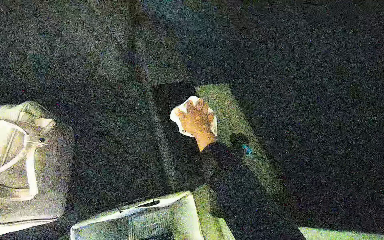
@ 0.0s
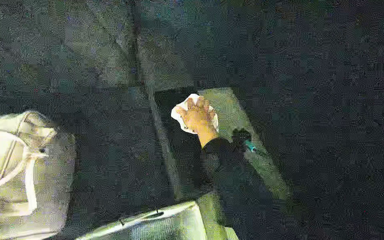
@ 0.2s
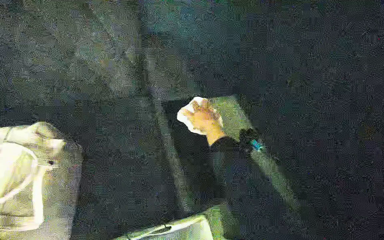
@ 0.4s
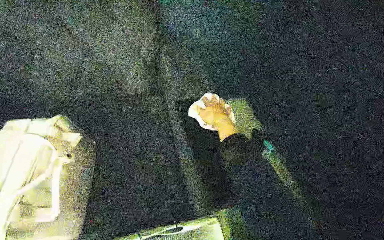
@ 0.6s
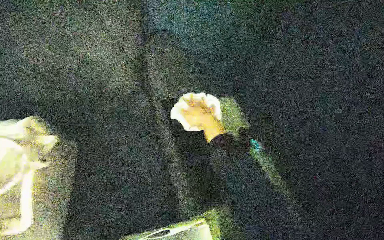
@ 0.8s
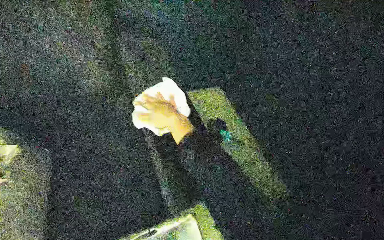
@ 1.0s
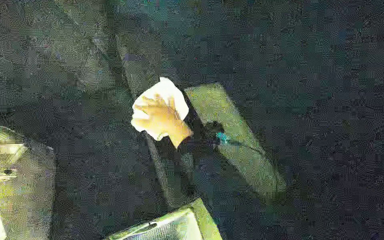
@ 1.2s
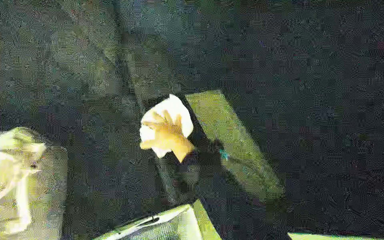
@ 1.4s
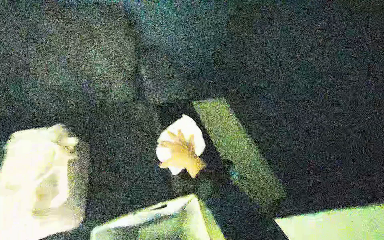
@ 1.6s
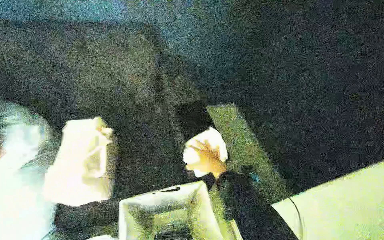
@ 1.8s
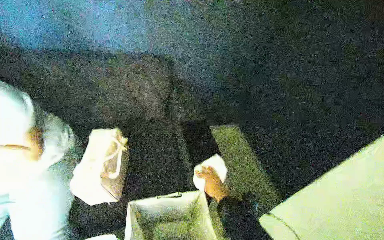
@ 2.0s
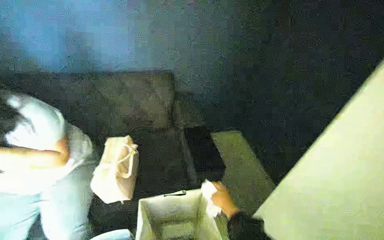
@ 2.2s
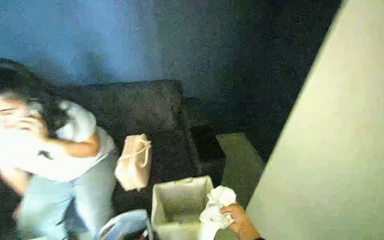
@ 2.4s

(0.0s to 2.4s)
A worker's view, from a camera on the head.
Job: wiping surfaces.
The whole recording: Wiping various surfaces. The worker wipes various surfaces in the room with a white cloth.
0.0s - 1.2s: The right hand travels to the left by approximately 10 cm.
1.2s - 2.4s: The wearer moves some 50 cm. The camera is aimed roughly 20 degrees further to the left. The view tips upward by about 15 degrees.

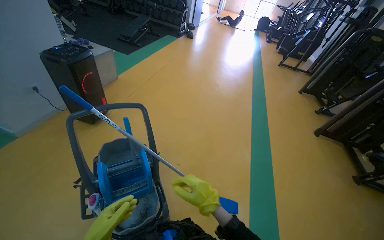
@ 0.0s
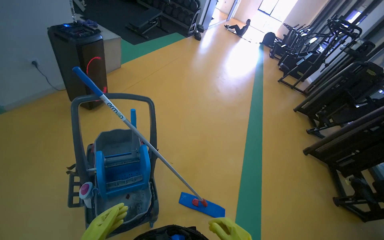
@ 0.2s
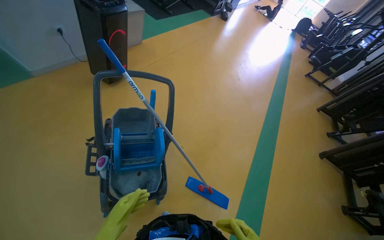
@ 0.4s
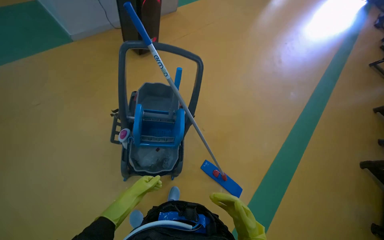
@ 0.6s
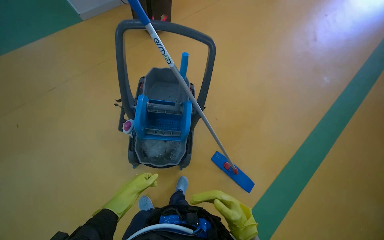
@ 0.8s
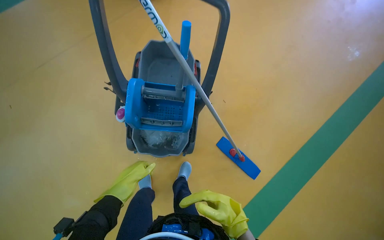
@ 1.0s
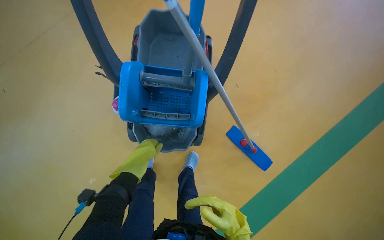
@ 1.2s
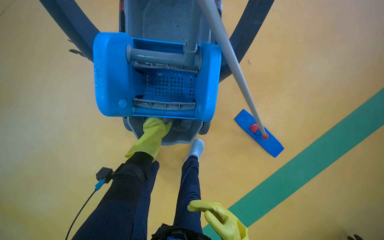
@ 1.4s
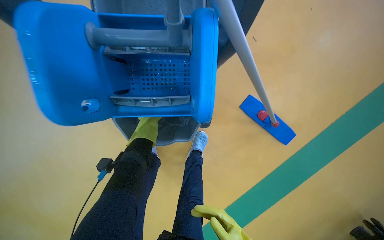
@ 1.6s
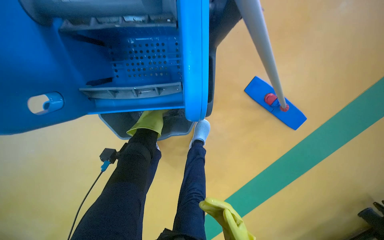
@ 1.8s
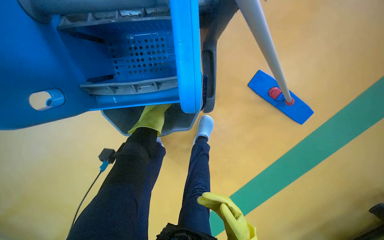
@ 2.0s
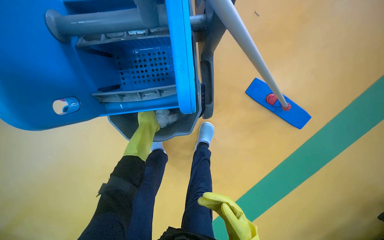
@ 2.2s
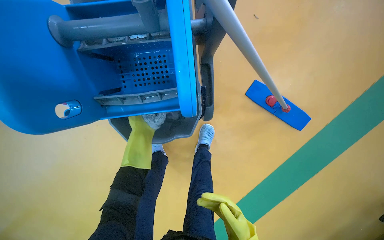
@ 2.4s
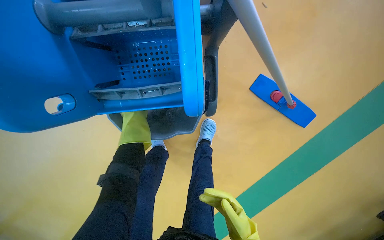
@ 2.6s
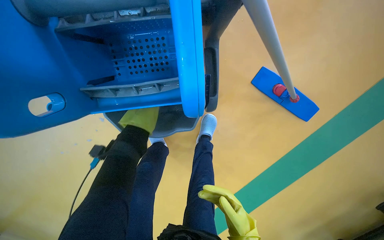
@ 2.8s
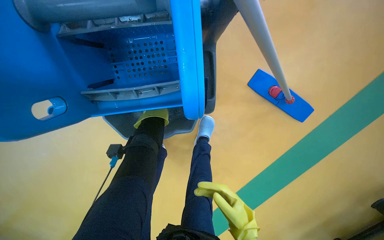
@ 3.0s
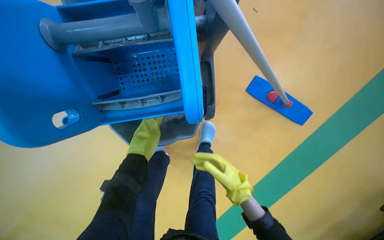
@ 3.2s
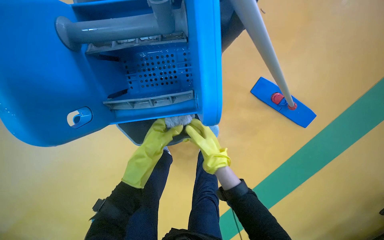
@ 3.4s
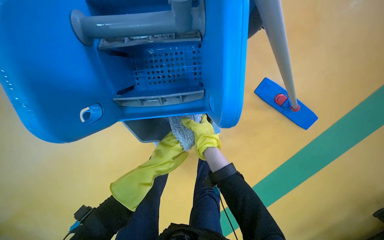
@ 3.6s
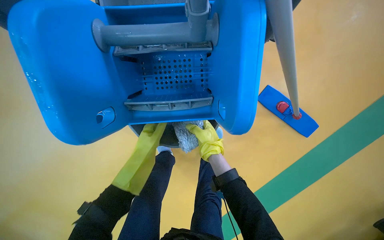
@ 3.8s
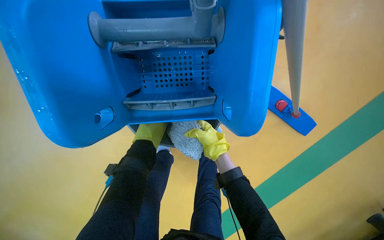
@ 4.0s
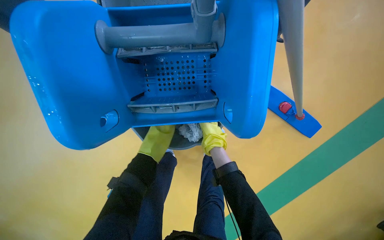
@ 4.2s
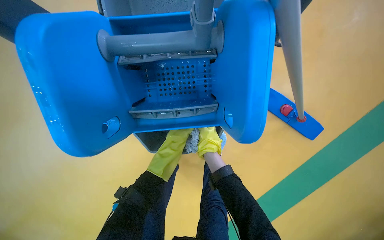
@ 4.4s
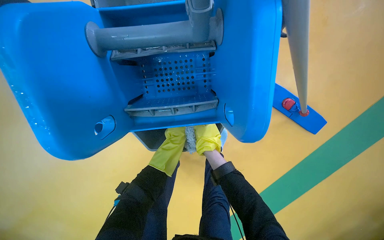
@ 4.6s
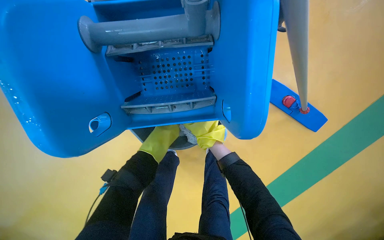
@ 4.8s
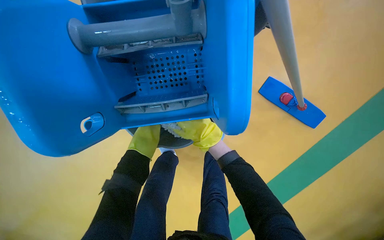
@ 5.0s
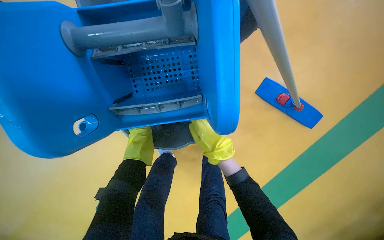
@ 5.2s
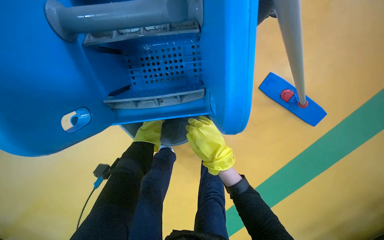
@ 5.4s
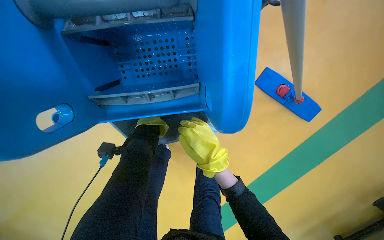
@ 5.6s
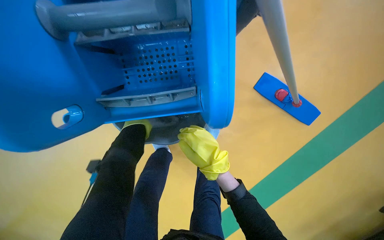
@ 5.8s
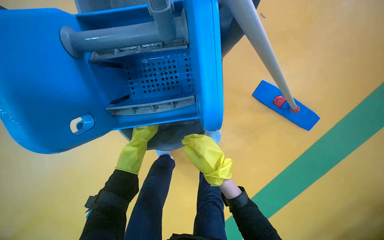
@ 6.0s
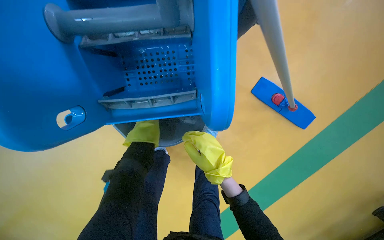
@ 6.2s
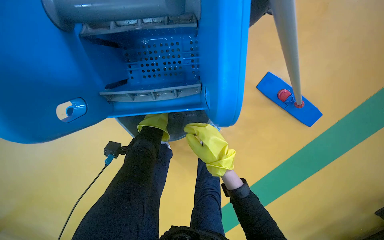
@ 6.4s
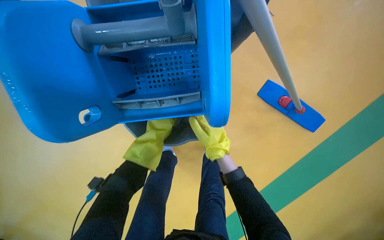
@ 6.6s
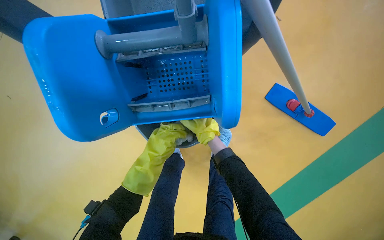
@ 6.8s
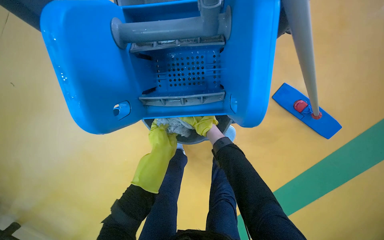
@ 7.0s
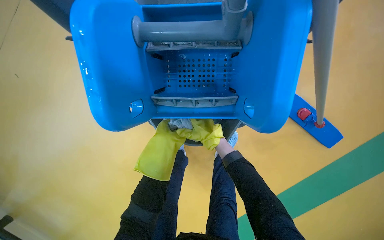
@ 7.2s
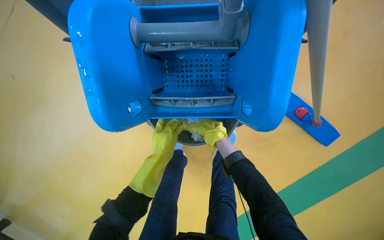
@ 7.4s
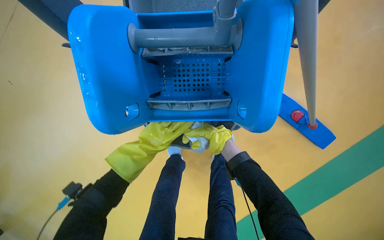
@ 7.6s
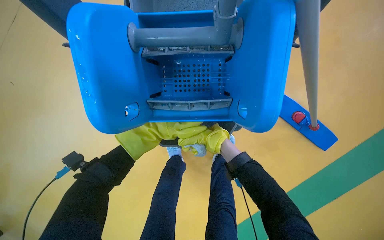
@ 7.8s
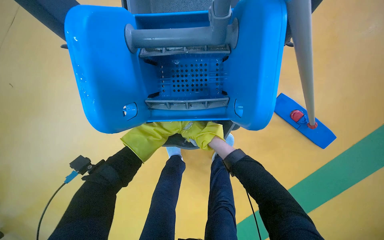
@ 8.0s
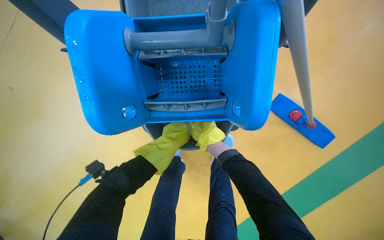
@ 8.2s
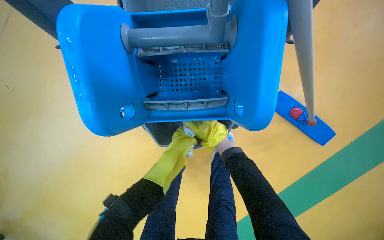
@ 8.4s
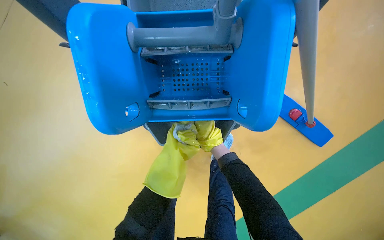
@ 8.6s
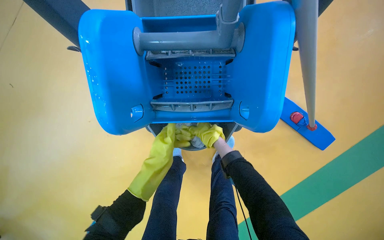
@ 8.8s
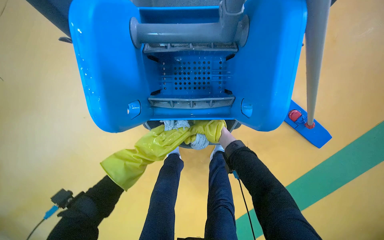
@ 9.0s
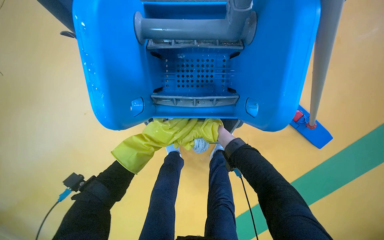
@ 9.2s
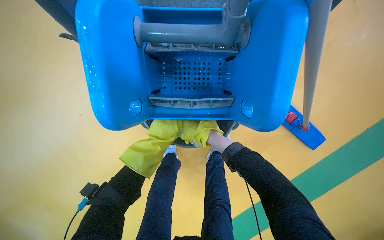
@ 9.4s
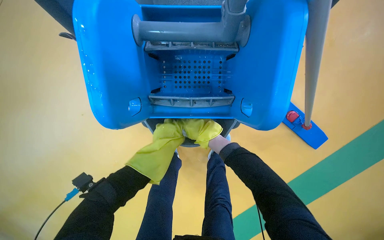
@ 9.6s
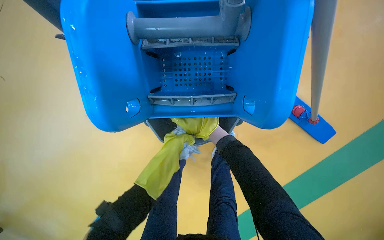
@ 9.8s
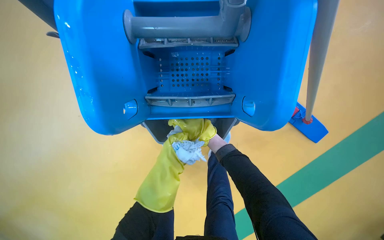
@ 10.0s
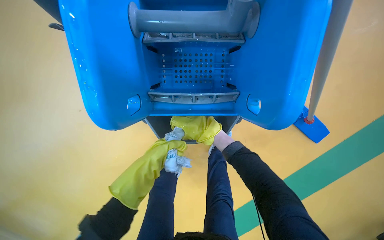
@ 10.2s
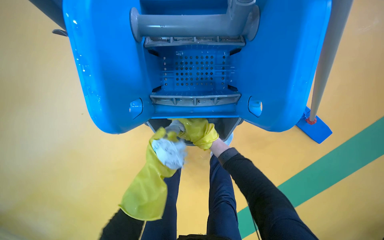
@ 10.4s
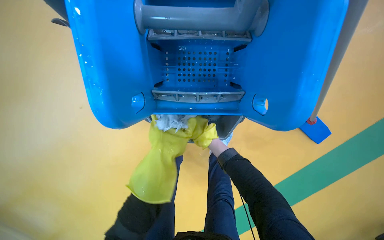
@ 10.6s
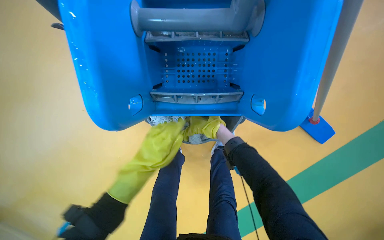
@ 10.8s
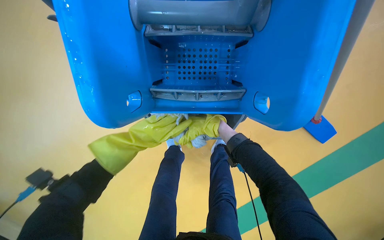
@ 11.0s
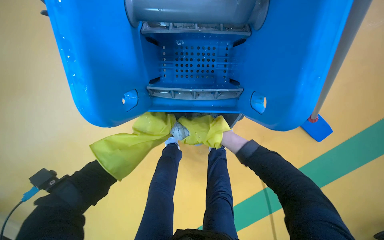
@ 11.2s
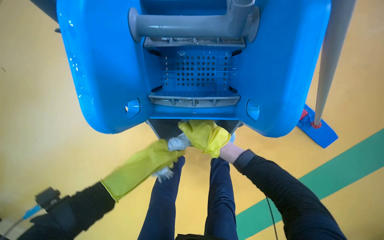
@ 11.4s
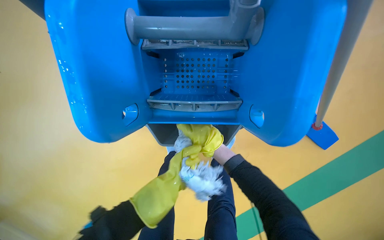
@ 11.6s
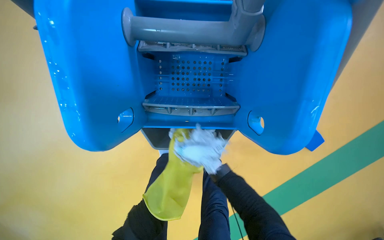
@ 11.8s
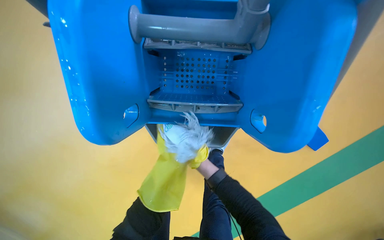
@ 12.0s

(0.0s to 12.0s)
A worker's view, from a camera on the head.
Job: preparing cleaning supplies.
The whole recording: Wringing mop head. The worker wrings the mop head using the bucket's wringer.
0.0s - 1.6s: The camera is carried roughly 70 cm. The head turns to the left by approximately 35 degrees. The camera pitches downward, by some 50 degrees.
1.6s - 3.0s: The left hand goes farther from the camera and returns, approximately 10 cm each way.
3.0s - 4.4s: The right hand moves farther from the camera, up the picture and to the left, approximately 30 cm.
4.4s - 6.0s: The right hand heads nearer to the camera, covering approximately 15 cm.
6.0s - 7.6s: The right hand heads farther from the camera, covering approximately 25 cm; the left hand heads nearer to the camera, covering some 15 cm.
7.6s - 9.0s: The right hand moves approximately 10 cm farther from the camera and comes back.
9.0s - 10.4s: The right hand swings nearer and farther, approximately 25 cm each way, with 2 reversals, while the left hand moves nearer and farther over some 15 cm, changing direction 2 times.
10.4s - 12.0s: The right hand goes nearer to the camera and returns, approximately 25 cm each way.

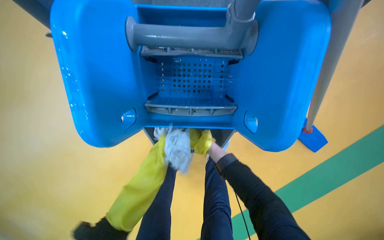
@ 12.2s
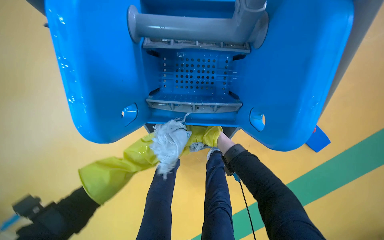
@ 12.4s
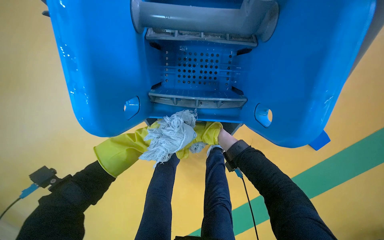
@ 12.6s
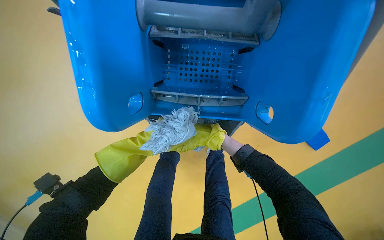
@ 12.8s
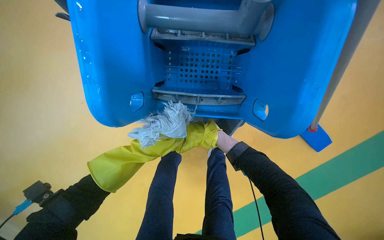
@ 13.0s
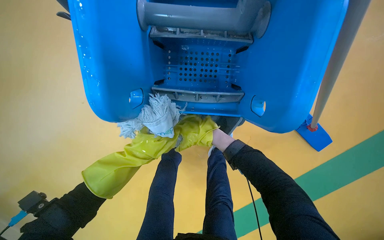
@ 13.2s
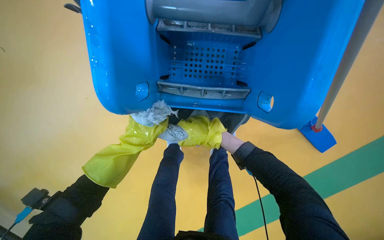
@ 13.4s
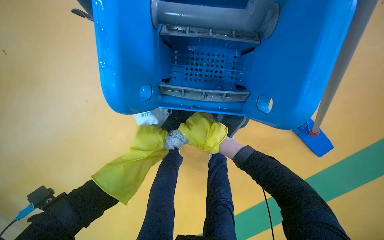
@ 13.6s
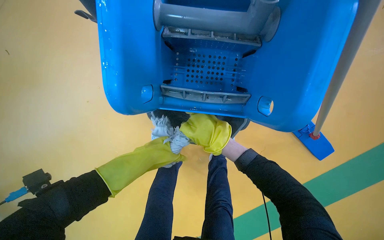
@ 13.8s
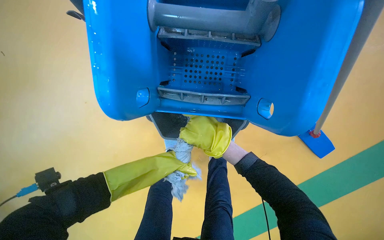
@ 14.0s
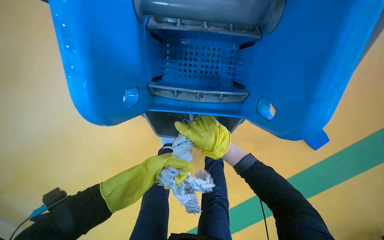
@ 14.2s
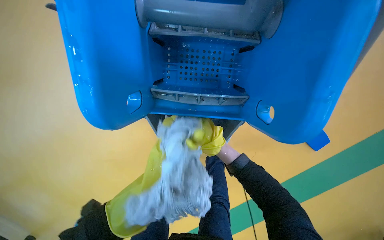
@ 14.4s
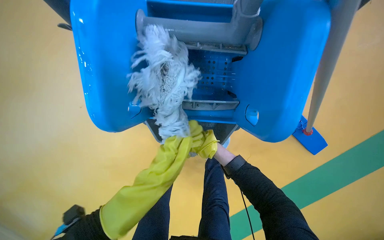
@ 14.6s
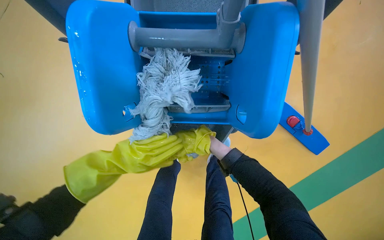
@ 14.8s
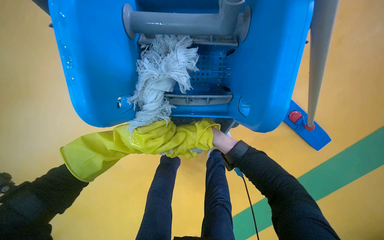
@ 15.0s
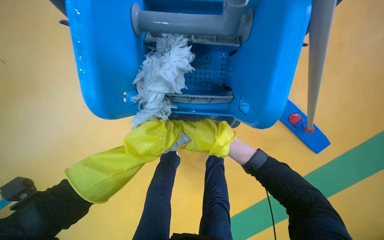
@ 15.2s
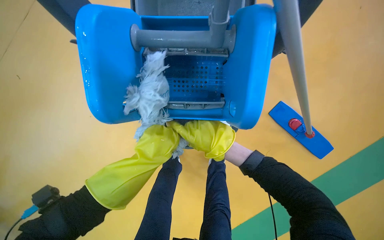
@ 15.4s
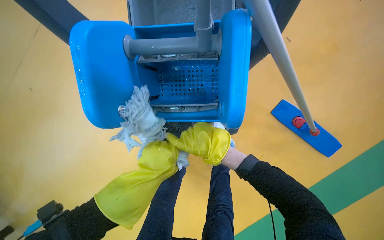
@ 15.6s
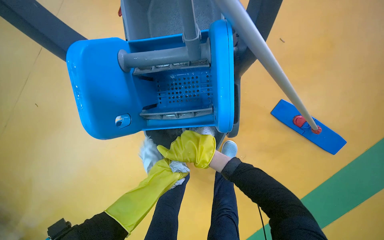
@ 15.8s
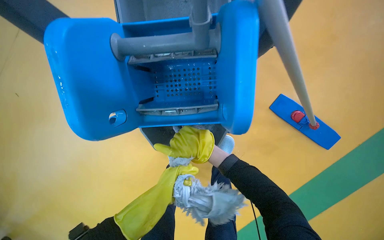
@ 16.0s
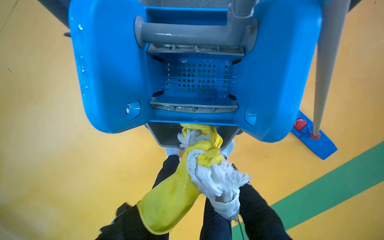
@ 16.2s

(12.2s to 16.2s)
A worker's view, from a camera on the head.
Job: preparing cleaning supplies.
The whole recording: Wringing mop head. The worker wrings the mop head using the bucket's wringer.
12.2s - 13.6s: The right hand moves nearer to the camera, roughly 25 cm.
